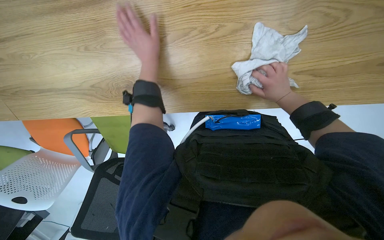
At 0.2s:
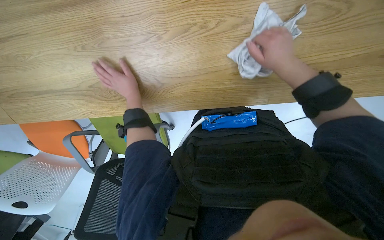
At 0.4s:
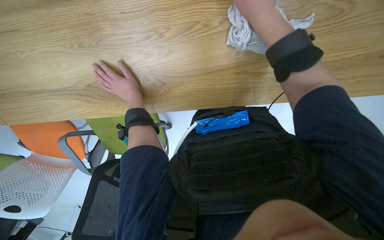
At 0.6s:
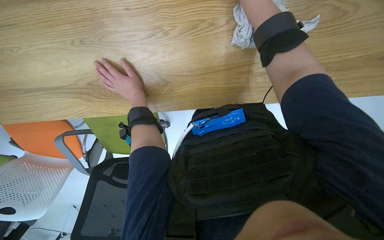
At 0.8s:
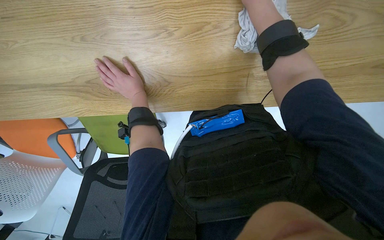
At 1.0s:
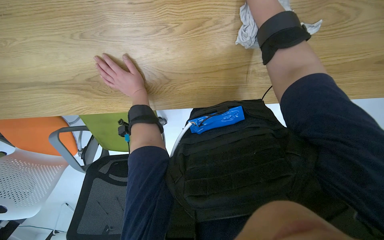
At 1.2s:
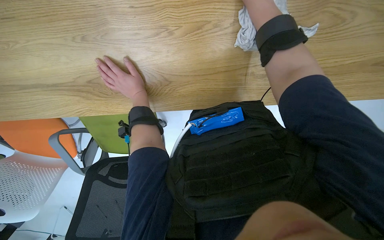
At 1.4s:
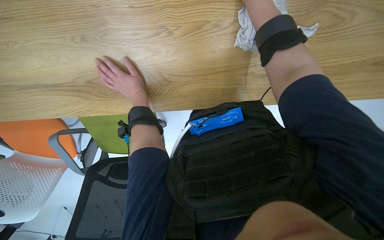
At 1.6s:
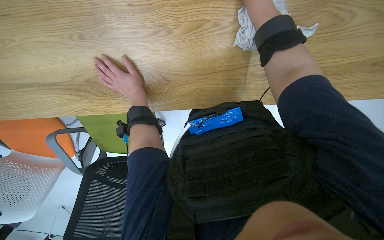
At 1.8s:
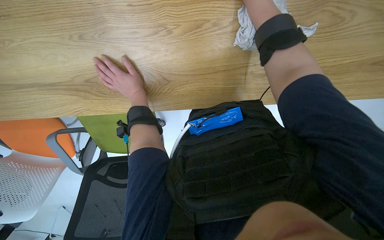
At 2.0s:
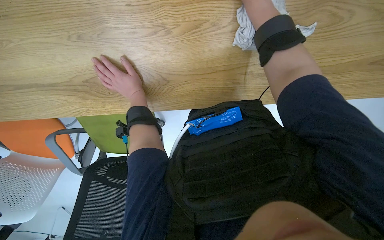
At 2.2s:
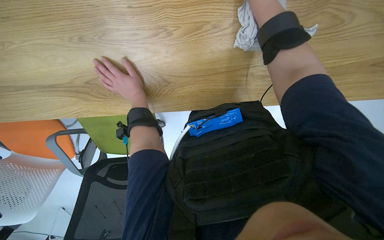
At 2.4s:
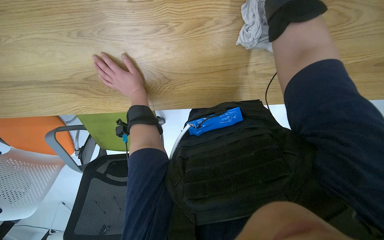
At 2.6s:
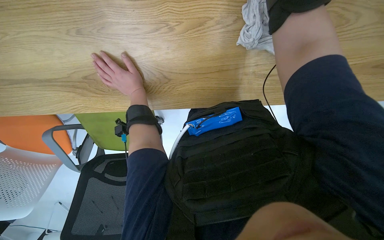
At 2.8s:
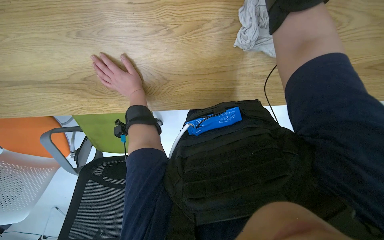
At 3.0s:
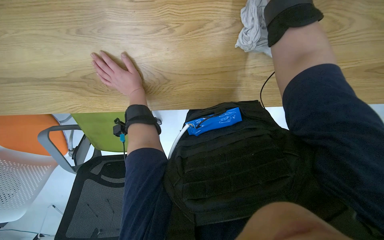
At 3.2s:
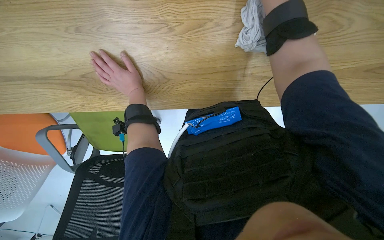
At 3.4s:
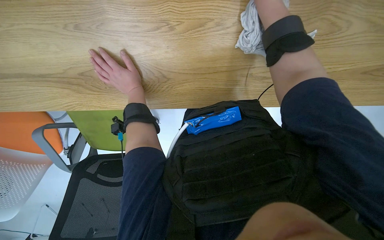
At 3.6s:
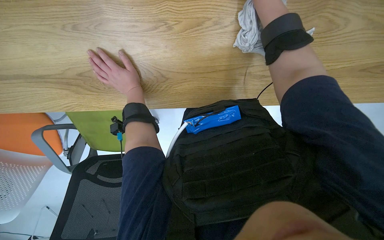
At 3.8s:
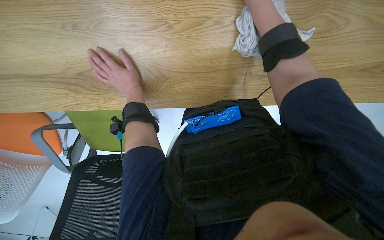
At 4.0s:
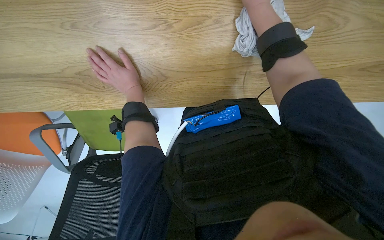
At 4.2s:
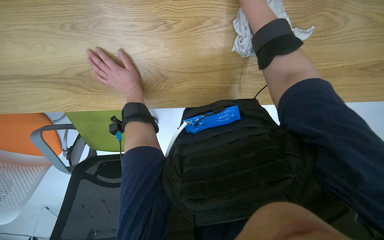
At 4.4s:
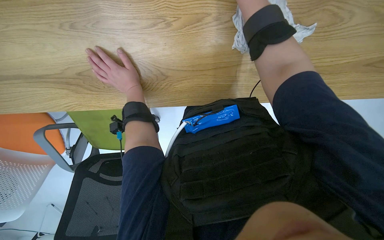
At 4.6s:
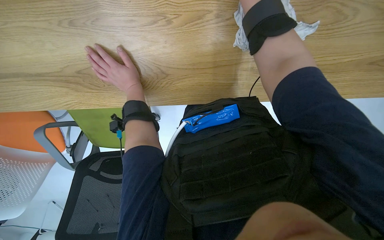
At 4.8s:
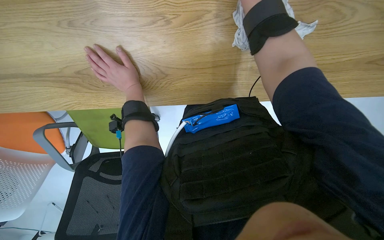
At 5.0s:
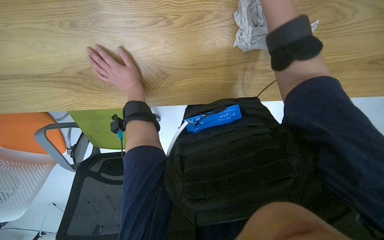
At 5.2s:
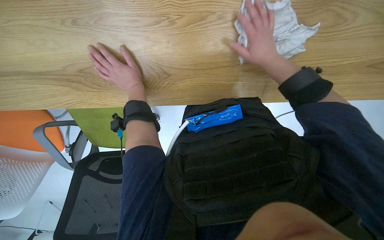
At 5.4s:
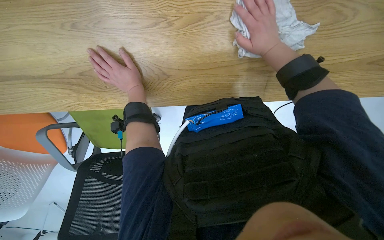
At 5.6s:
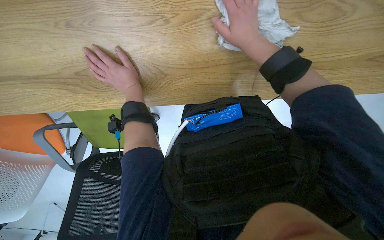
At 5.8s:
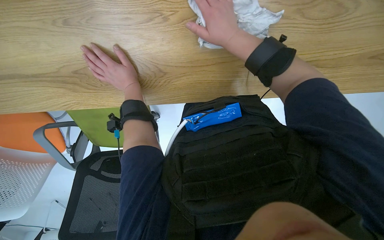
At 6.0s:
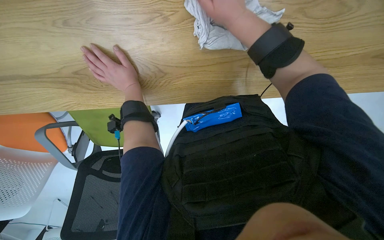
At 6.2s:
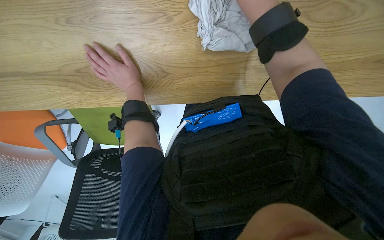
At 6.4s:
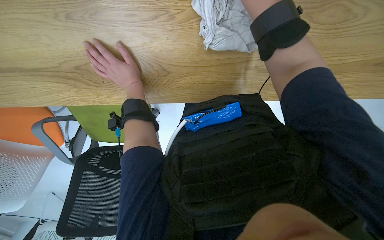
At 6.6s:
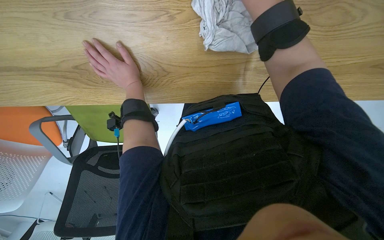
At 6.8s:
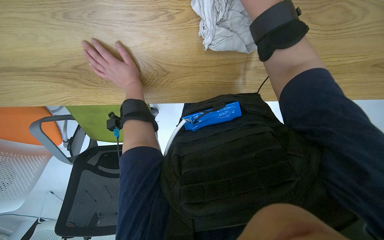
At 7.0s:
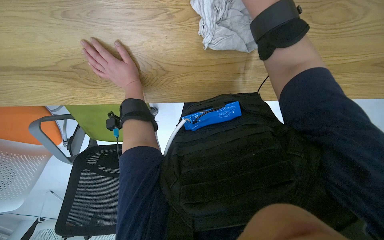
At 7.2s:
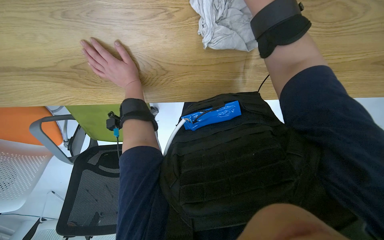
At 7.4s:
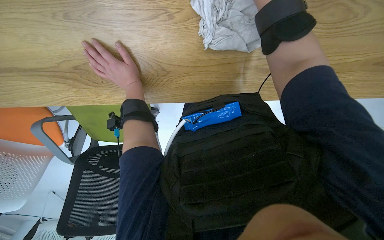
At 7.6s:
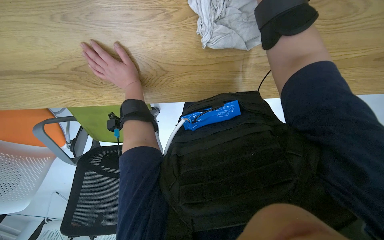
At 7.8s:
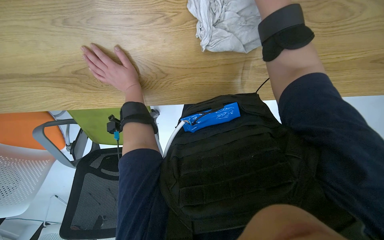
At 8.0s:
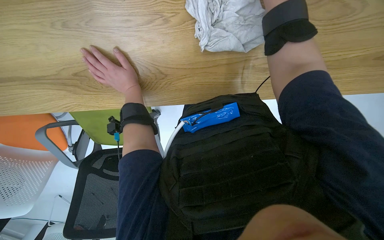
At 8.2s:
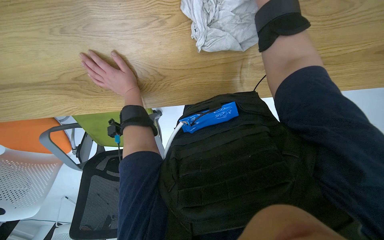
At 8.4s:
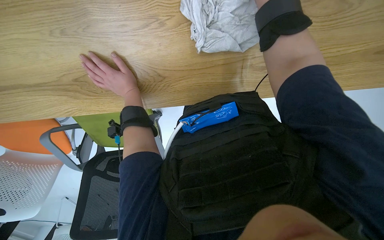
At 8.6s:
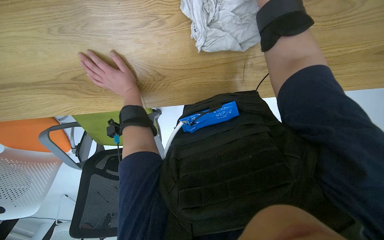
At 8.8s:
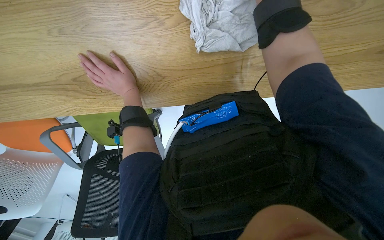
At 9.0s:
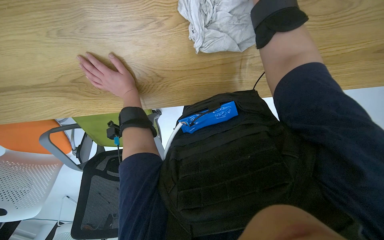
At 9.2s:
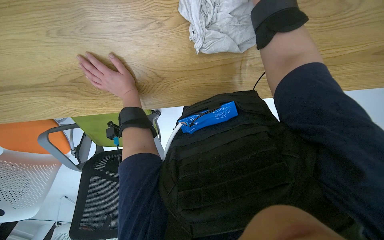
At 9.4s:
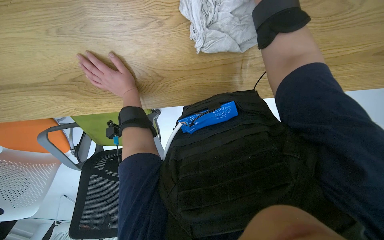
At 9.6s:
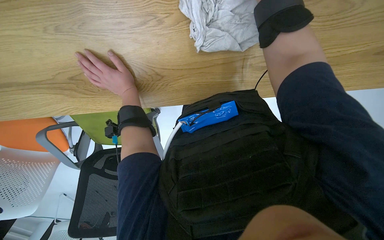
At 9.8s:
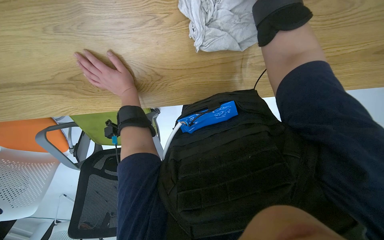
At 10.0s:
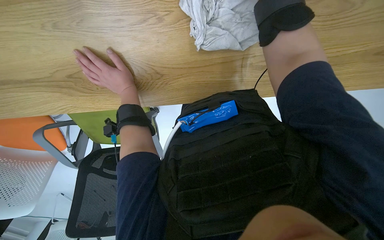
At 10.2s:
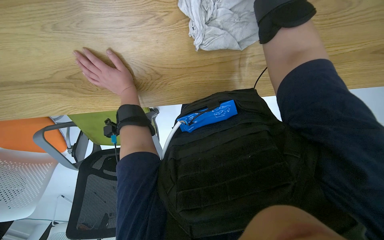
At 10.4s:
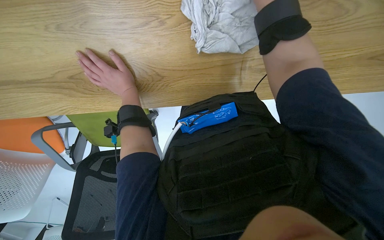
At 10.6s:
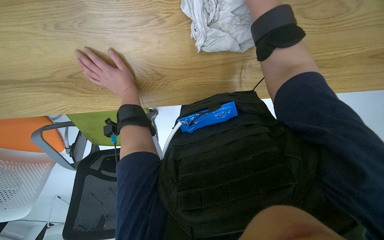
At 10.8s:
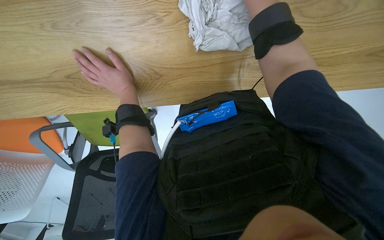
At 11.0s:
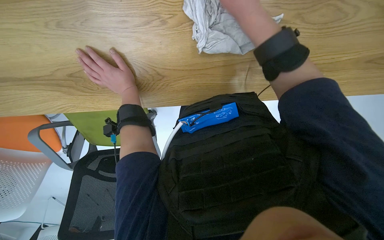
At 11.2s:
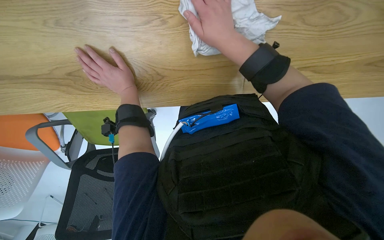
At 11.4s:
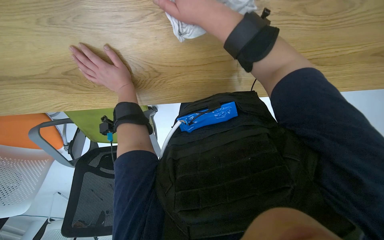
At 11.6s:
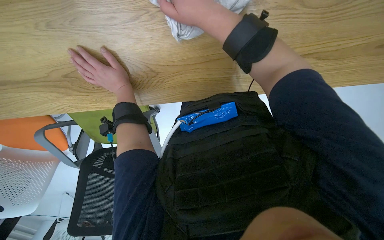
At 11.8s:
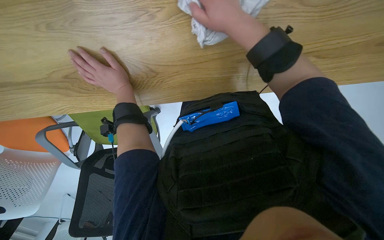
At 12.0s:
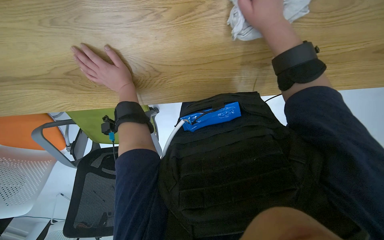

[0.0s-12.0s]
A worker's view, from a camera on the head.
Job: wiping surfaces.
The whole recording: Wiping desk area. The worker wipes the table surface and the underside of a shelf with a cloth.
0.0s to 1.6s: The left hand moves down the picture and to the left, approximately 15 cm.

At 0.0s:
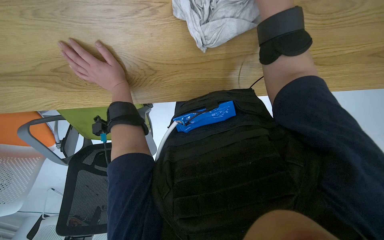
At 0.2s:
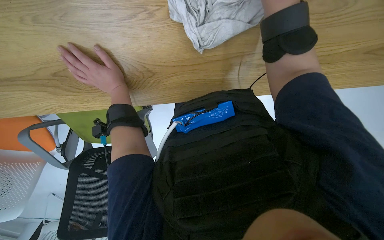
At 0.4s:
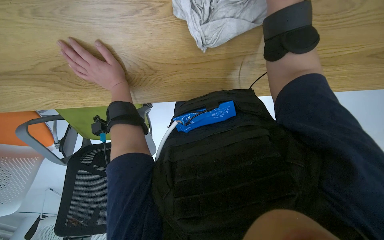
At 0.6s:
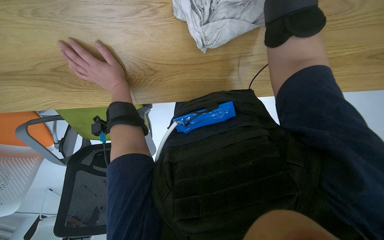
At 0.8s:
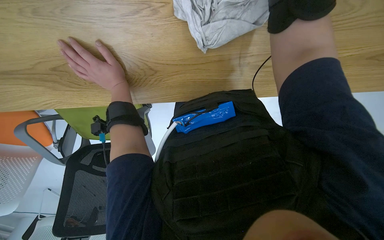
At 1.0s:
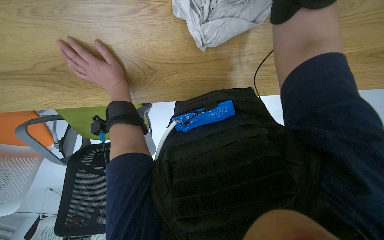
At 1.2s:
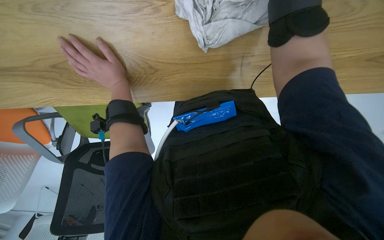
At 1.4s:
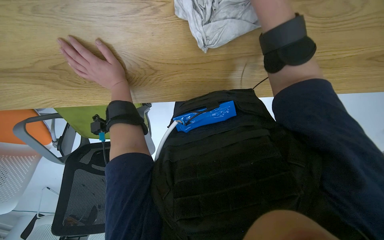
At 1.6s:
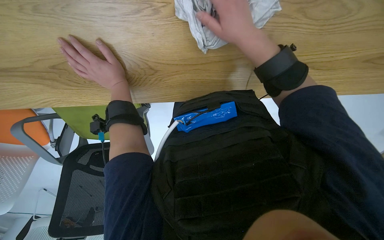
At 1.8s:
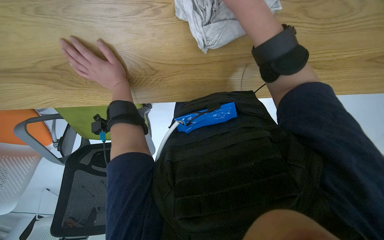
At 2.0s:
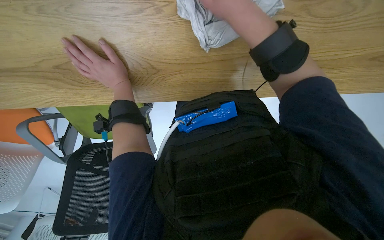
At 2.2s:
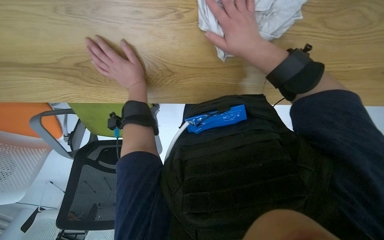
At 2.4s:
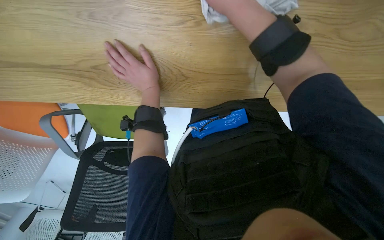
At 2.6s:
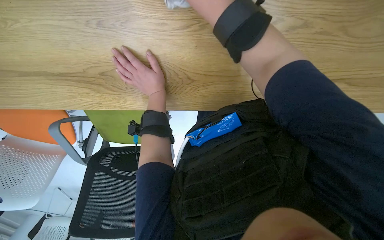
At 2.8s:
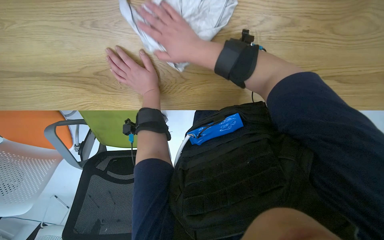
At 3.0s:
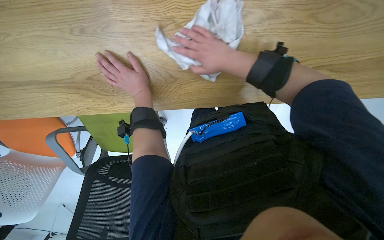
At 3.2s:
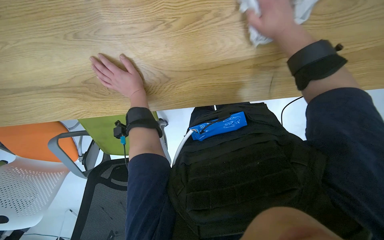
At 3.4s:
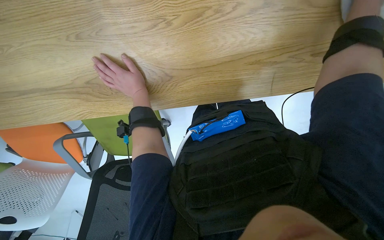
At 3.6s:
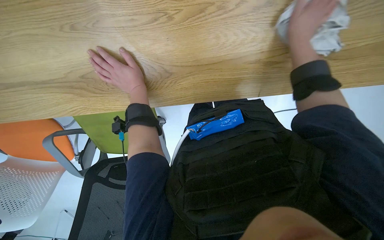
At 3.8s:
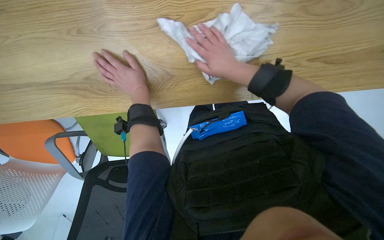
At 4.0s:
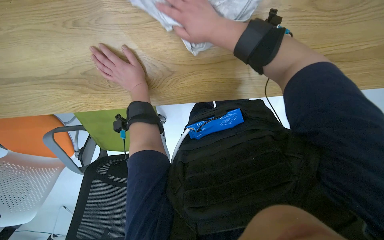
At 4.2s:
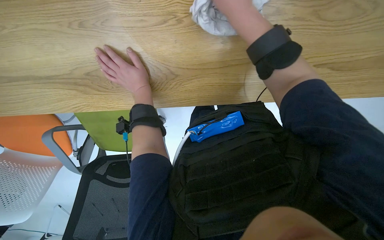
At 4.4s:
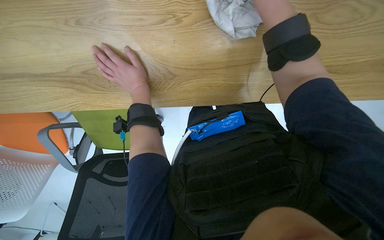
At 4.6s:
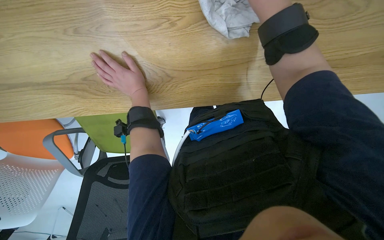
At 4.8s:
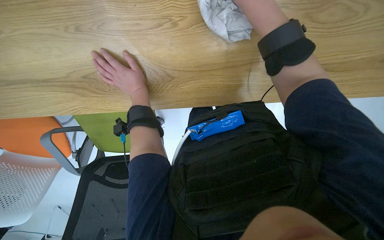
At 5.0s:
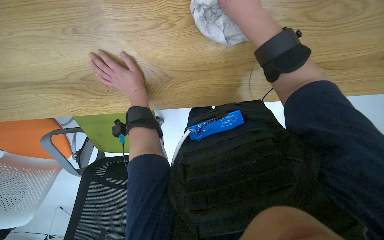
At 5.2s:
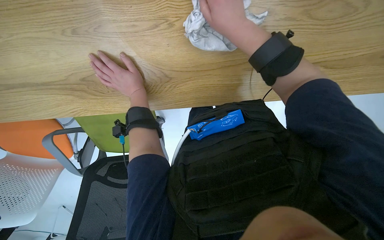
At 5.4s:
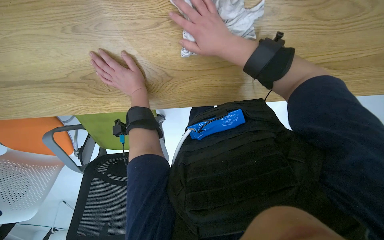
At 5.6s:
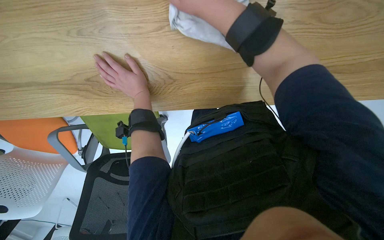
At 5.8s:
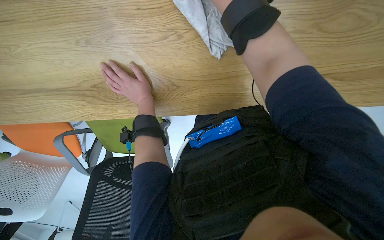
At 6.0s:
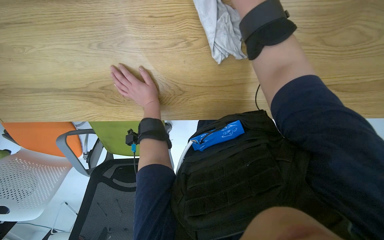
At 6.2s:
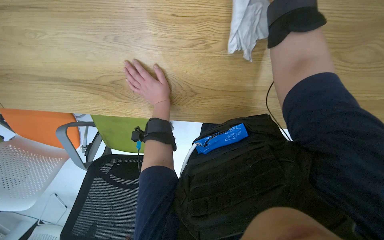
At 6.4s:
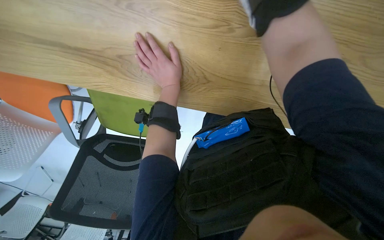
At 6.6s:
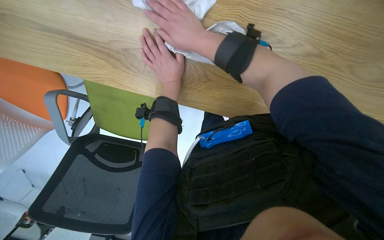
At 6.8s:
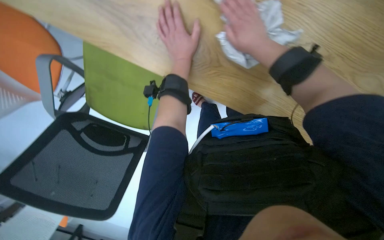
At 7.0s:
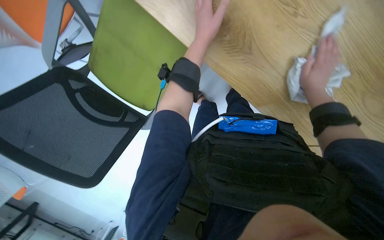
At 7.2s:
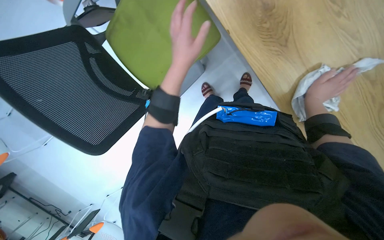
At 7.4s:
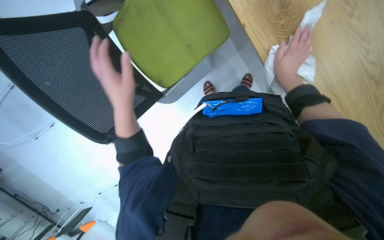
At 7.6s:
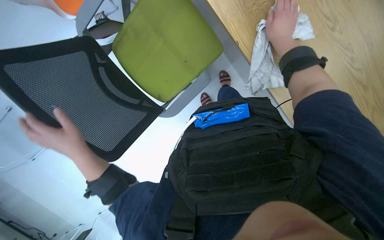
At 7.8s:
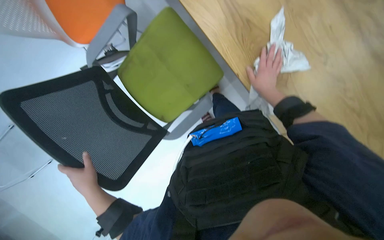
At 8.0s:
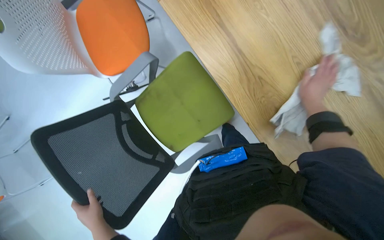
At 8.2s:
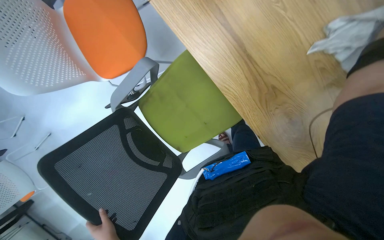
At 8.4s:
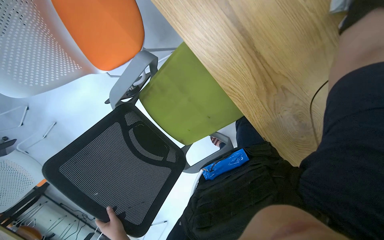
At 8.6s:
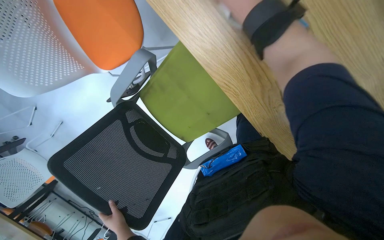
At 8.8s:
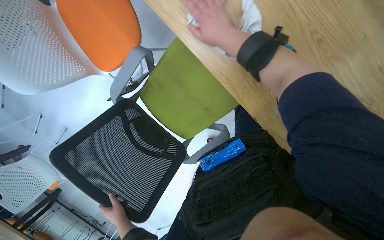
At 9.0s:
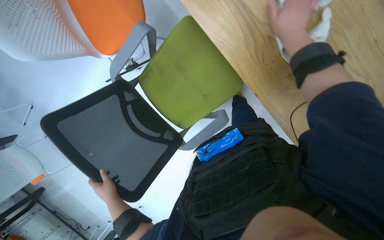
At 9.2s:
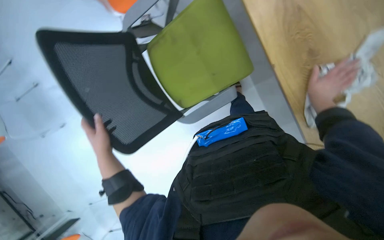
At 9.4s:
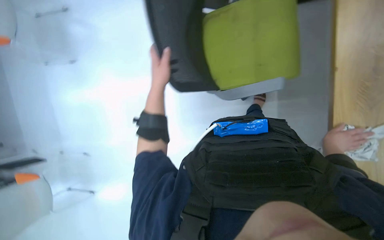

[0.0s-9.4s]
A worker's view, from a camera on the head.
Job: wiping surfaces.
The whole recording: Wiping desk area. The worker wipes the table surface and the underside of a shelf with a cloth.
1.6s to 3.2s: The right hand moves to the right, approximately 10 cm.
6.2s to 7.8s: The view tips downward by about 15 degrees.
